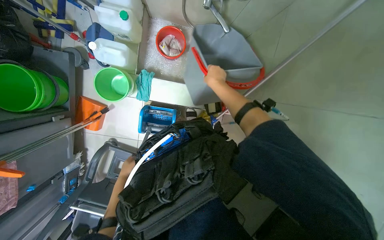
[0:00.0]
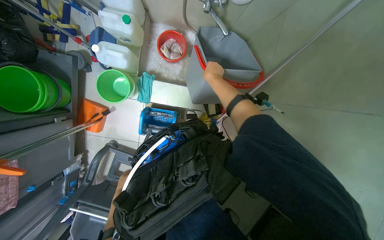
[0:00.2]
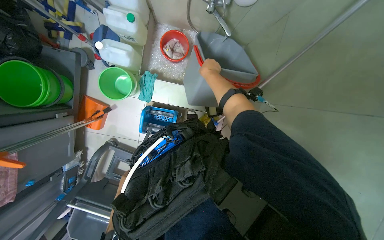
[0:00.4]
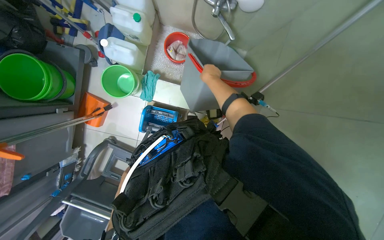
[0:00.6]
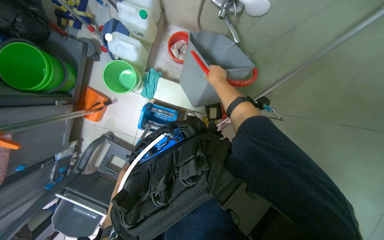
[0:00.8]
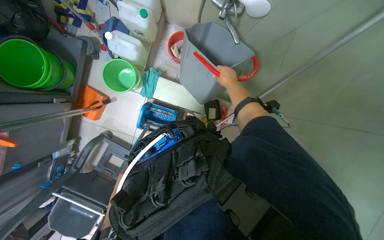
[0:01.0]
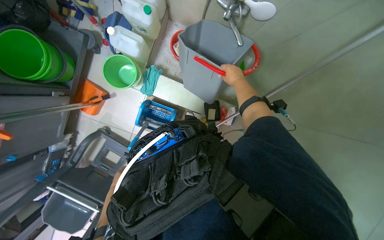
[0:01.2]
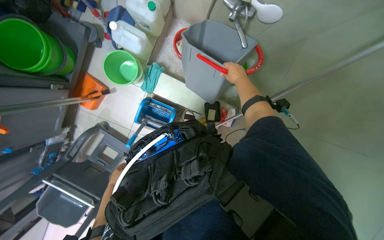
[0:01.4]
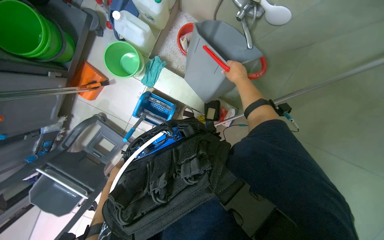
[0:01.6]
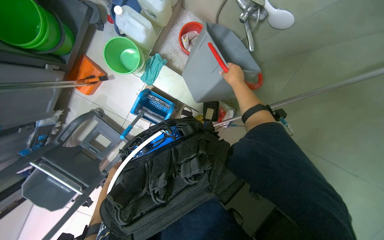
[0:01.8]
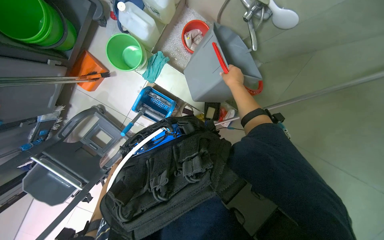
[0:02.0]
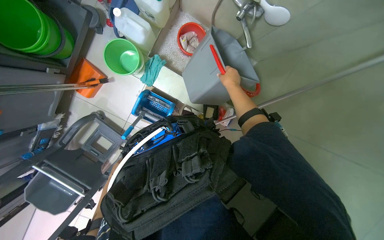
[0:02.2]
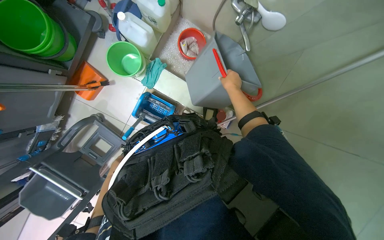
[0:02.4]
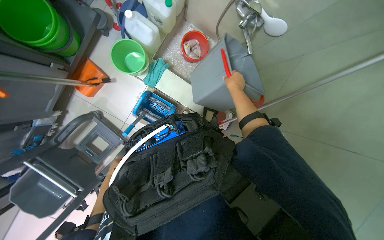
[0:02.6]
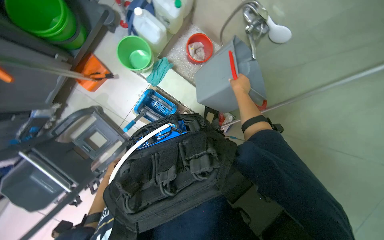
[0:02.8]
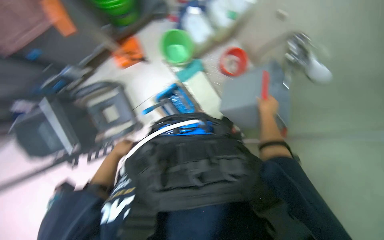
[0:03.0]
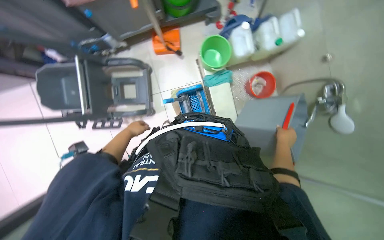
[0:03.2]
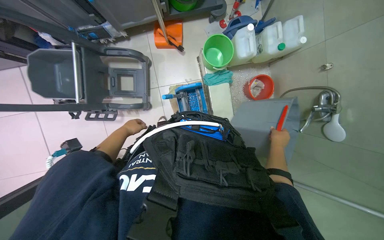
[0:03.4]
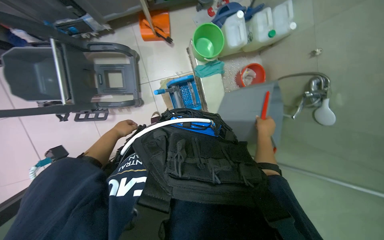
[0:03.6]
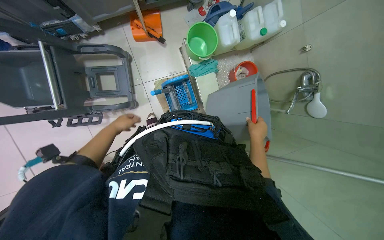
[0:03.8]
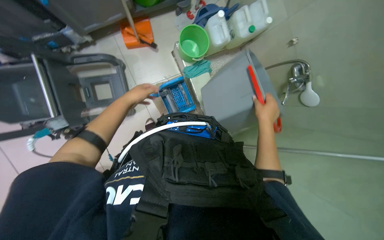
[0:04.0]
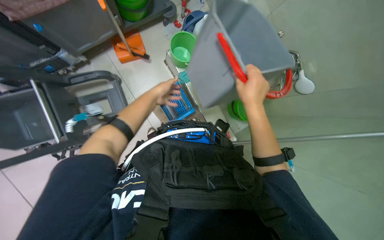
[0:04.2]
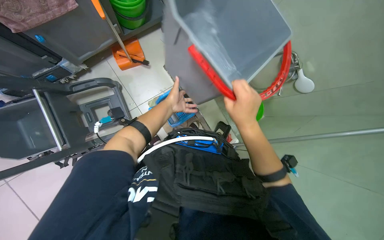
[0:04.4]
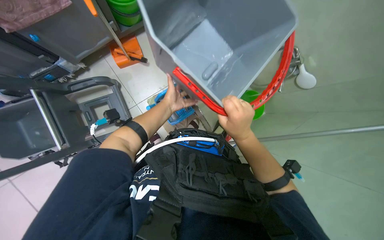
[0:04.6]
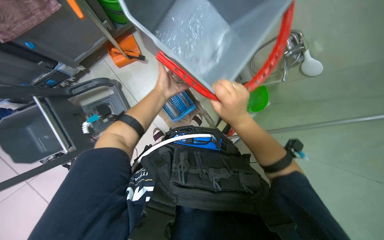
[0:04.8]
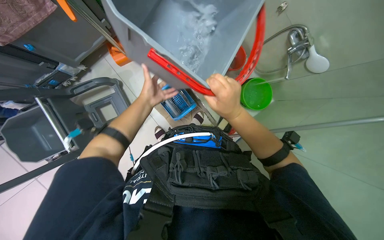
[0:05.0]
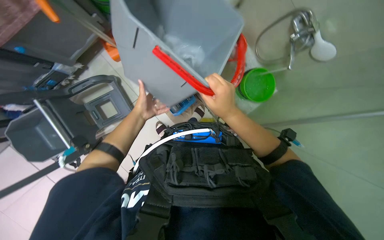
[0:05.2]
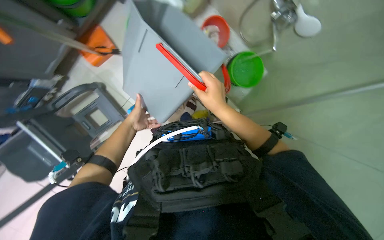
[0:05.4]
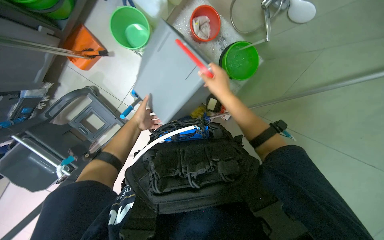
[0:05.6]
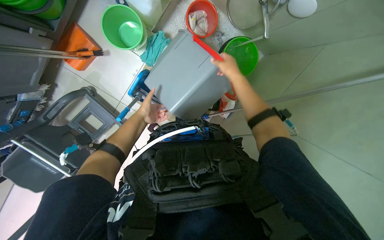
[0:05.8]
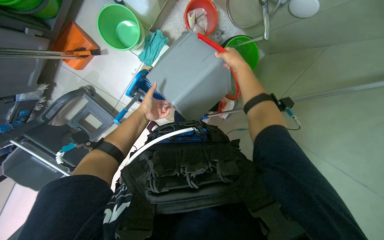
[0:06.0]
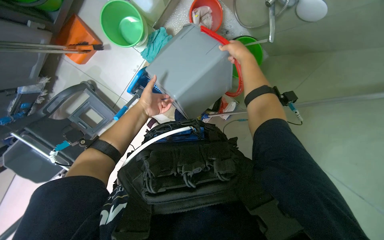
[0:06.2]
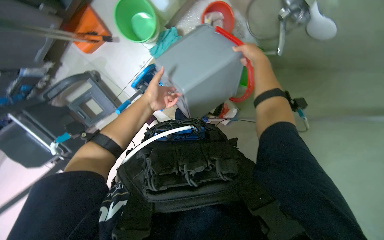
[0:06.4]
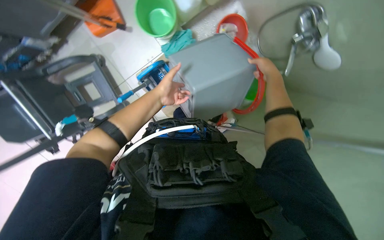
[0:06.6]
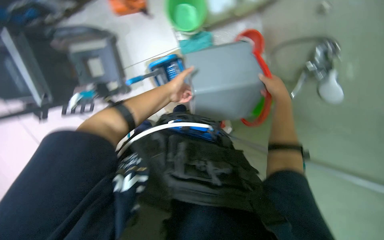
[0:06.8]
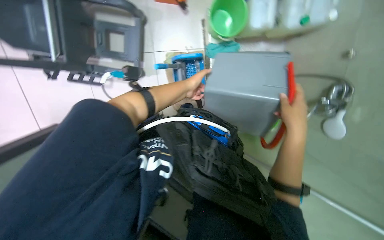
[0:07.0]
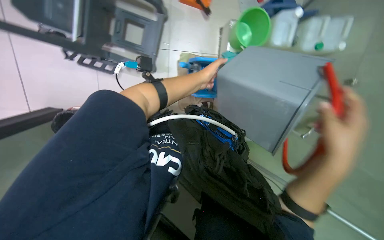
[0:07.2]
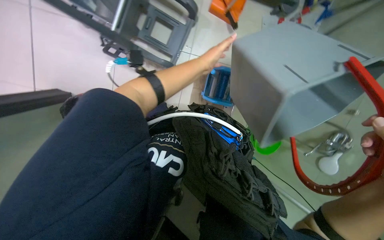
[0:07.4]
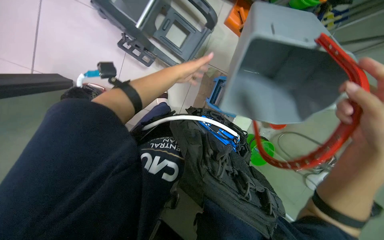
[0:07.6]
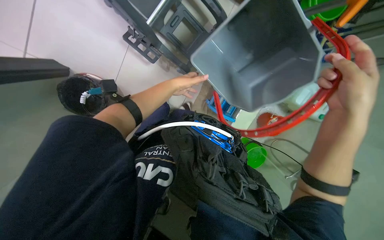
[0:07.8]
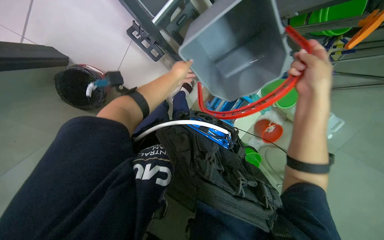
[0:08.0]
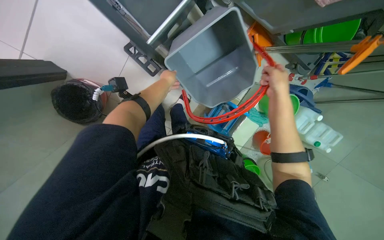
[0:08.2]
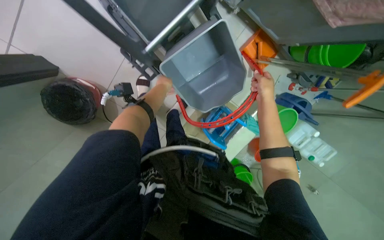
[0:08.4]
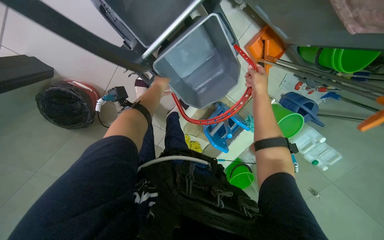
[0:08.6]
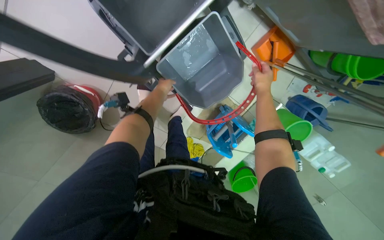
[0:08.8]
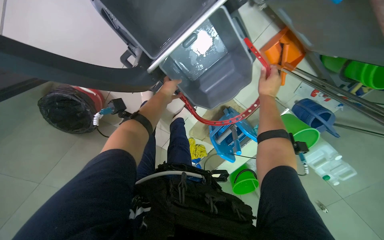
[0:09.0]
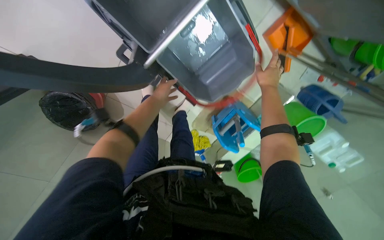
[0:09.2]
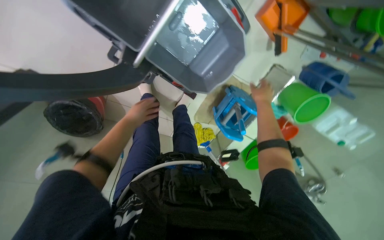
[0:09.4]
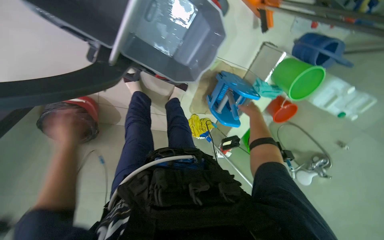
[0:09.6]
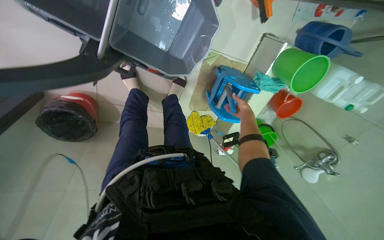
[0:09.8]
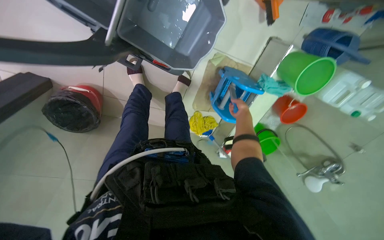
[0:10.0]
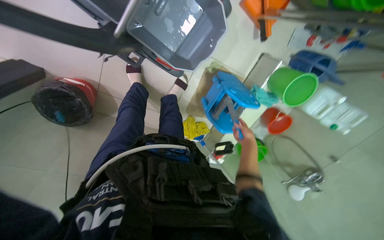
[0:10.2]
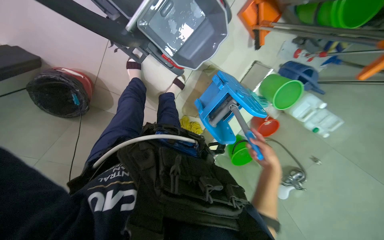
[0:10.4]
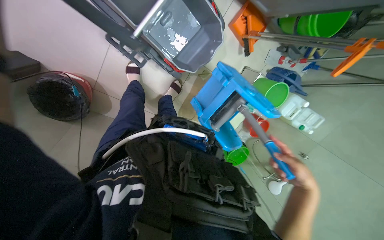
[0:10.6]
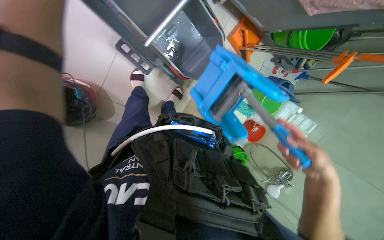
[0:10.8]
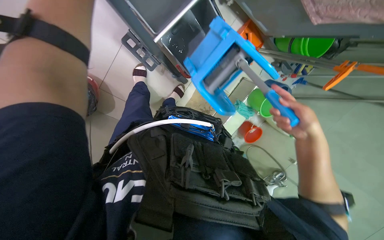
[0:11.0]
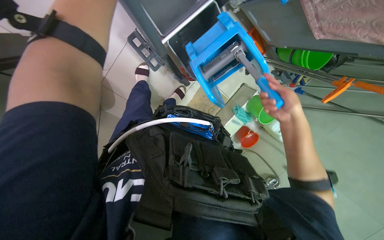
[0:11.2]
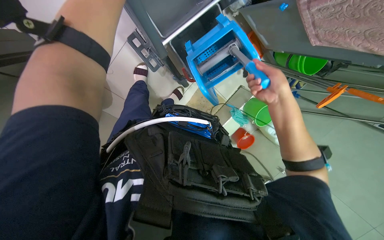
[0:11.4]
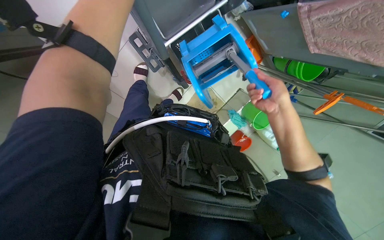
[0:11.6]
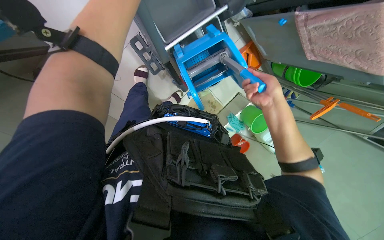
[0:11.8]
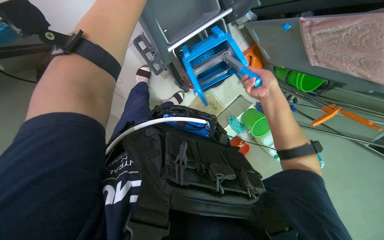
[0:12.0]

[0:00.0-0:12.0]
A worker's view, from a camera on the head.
Job: organizing items.
The whole recording: Cleaning and organizing cleaning supplies. The worker cleans and organizes various buckets and the mop wringer on the cleaning cart.
0:01.6 to 0:03.0: The scene rotates clockwise by approximately 25 degrees.
0:03.0 to 0:04.4: The right hand heads nearer to the camera and to the left, covering some 25 cm; the left hand shifts about 25 cm to the right and up the picture.
0:04.4 to 0:06.0: The wearer looks roughly 15 degrees further downward. The right hand goes approximately 15 cm farther from the camera.
0:06.0 to 0:07.6: Everything in view rotates some 80 degrees clockwise.
0:07.6 to 0:09.0: The left hand is displaced to the left by some 10 cm.
0:09.0 to 0:10.4: The right hand moves down the picture, approximately 50 cm.
0:10.4 to 0:12.0: The right hand travels up the picture and nearer to the camera by about 40 cm.

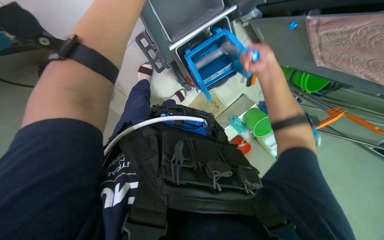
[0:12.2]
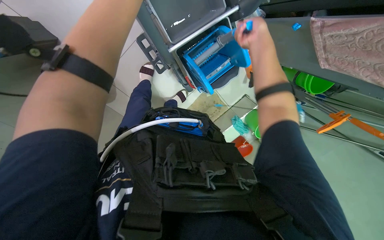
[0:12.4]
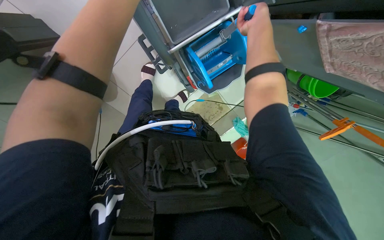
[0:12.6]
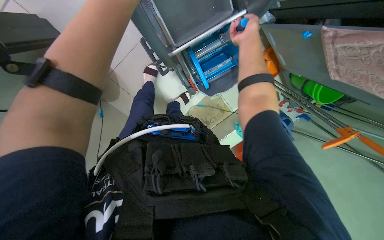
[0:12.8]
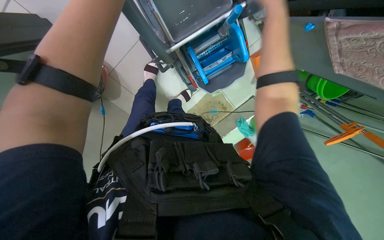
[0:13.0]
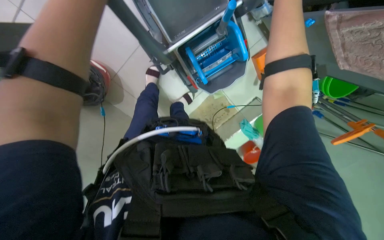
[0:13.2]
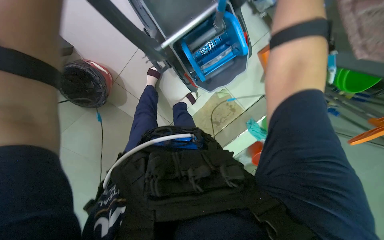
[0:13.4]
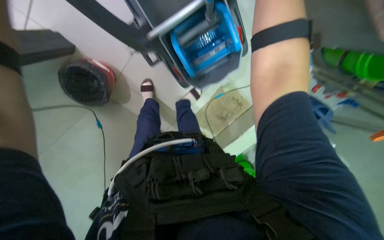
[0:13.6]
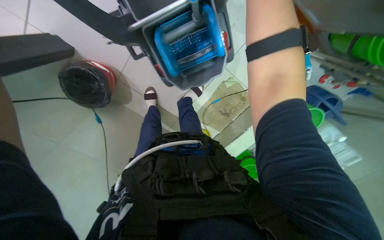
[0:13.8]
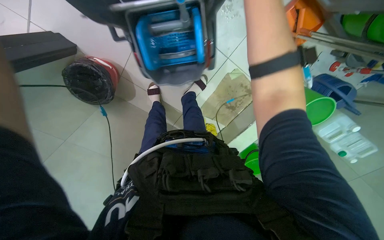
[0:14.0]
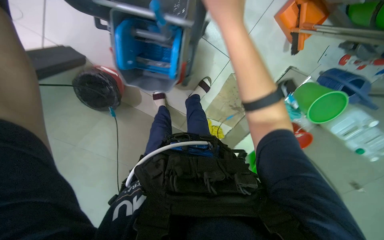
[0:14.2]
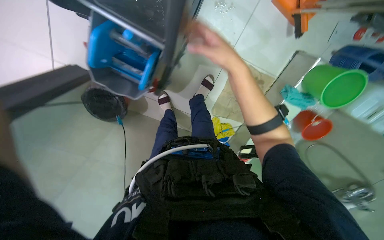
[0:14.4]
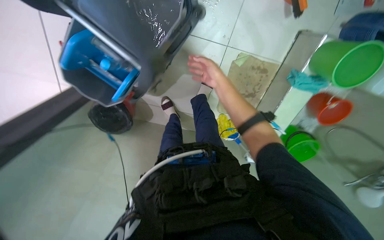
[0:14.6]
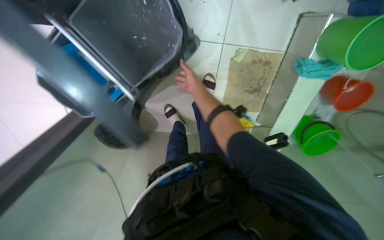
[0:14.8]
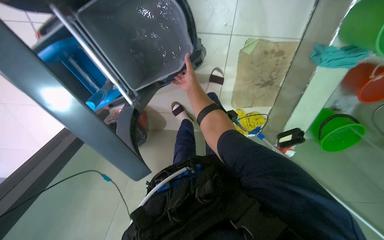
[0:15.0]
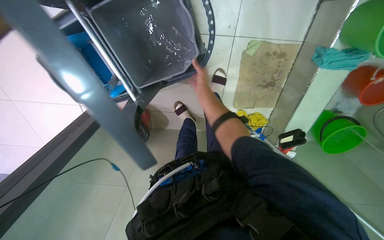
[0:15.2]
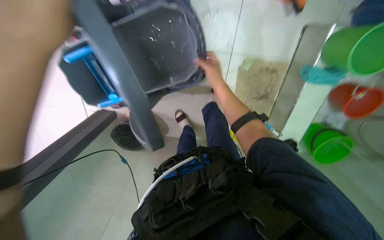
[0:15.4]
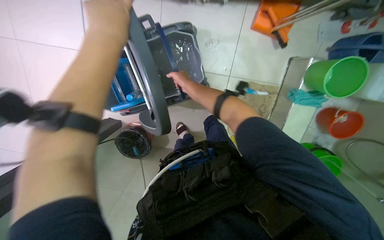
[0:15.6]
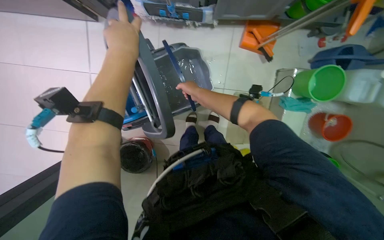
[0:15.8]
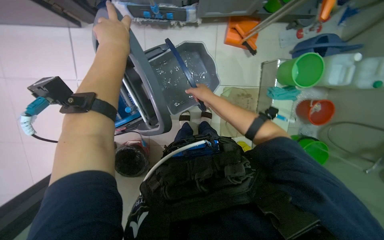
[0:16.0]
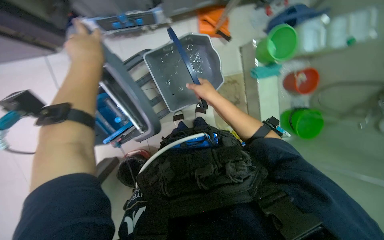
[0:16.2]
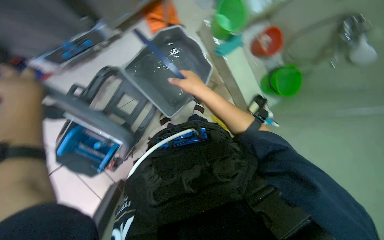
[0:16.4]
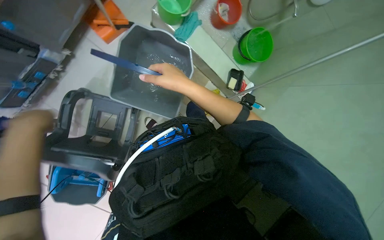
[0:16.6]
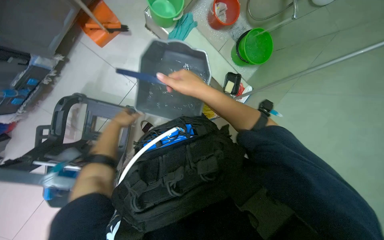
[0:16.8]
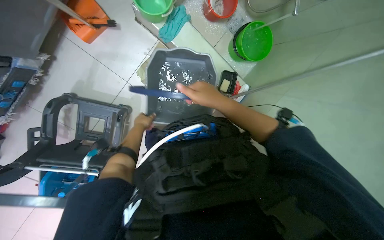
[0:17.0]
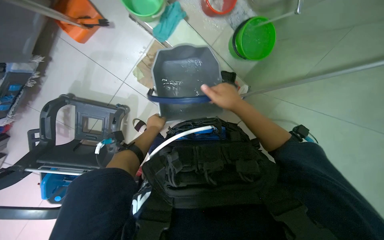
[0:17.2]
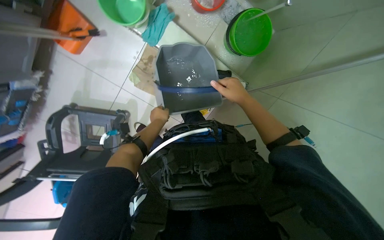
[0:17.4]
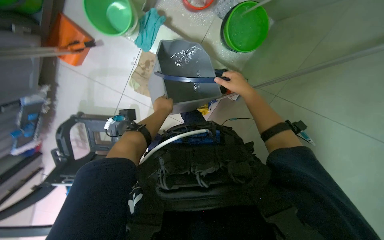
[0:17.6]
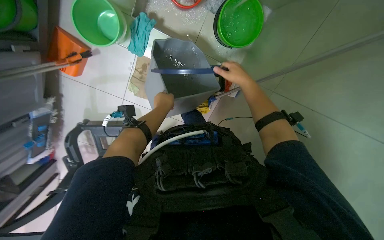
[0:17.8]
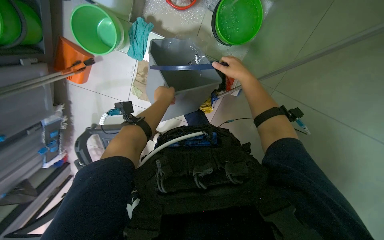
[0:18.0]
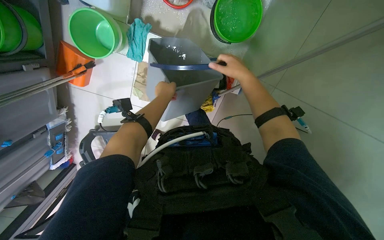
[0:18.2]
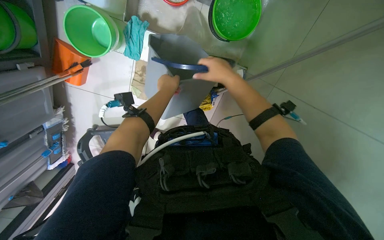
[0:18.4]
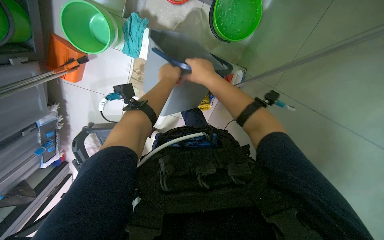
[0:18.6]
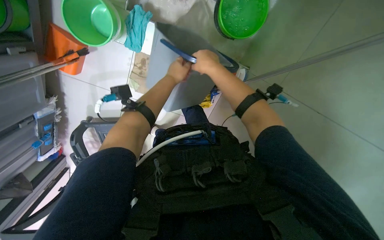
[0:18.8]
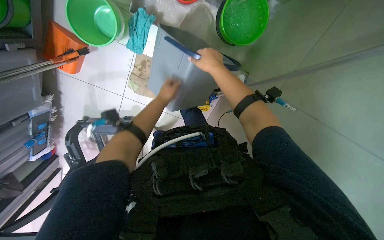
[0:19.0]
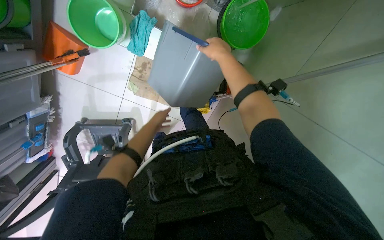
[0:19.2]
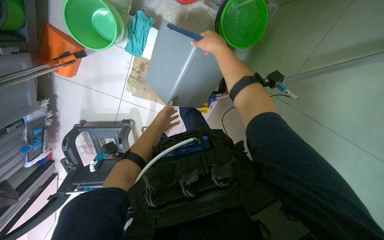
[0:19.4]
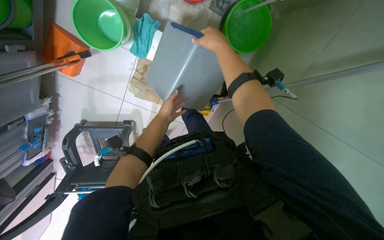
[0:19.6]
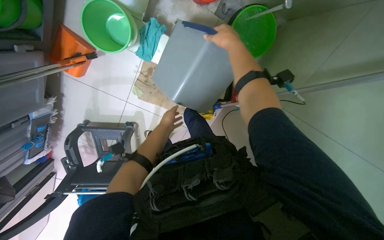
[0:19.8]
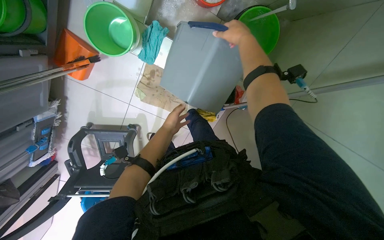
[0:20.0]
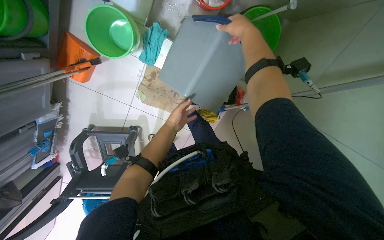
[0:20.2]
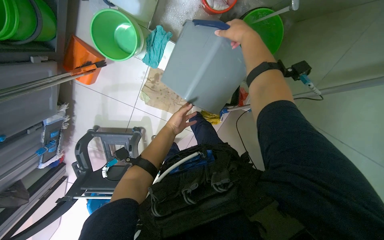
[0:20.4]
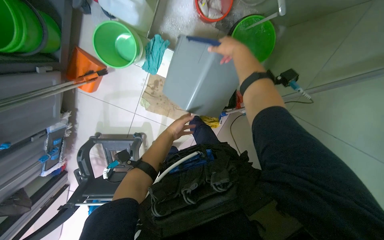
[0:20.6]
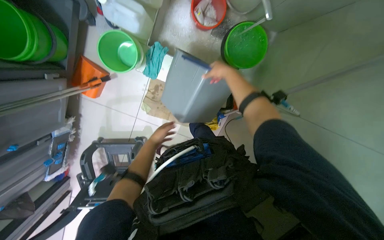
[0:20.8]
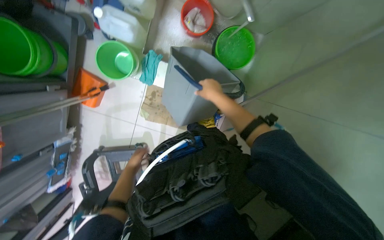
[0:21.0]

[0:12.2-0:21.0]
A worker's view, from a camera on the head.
Job: organizing items.
The whole recording: Cleaning and organizing cleaning supplies. The worker cleans and organizes various buckets and the mop wringer on the cleaning cart.
0:13.6 to 0:15.2: The view pans to the left by approximately 25 degrees. The scene rotates counterclockwise by about 25 degrees.
0:15.2 to 0:16.6: The wearer moves roughly 40 cm. The view tips upward by some 15 degrees. Everything in view rotates about 55 degrees counterclockwise.
0:16.6 to 0:18.0: The camera is carried roughly 60 cm. The view swings roughly 20 degrees to the left. The wearer looks about 15 degrees further downward.
0:18.0 to 0:19.6: The right hand is displaced up the picture and to the left by some 20 cm.
0:19.6 to 0:21.0: The right hand moves down the picture, approximately 15 cm. Meanwhile the left hand is displaced to the left and down the picture by about 25 cm.
